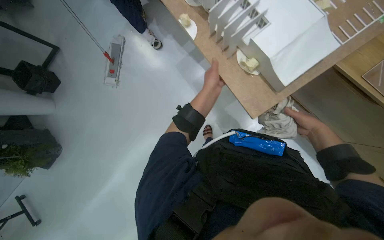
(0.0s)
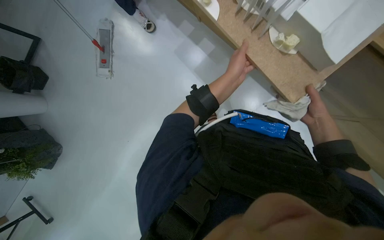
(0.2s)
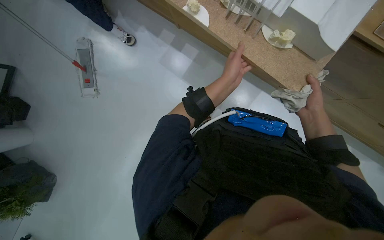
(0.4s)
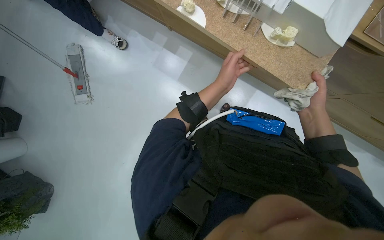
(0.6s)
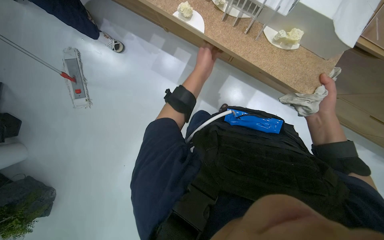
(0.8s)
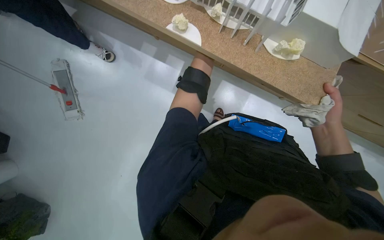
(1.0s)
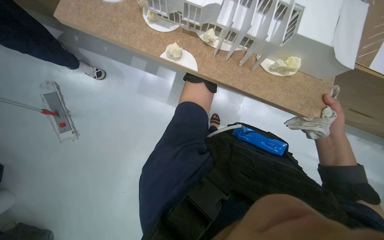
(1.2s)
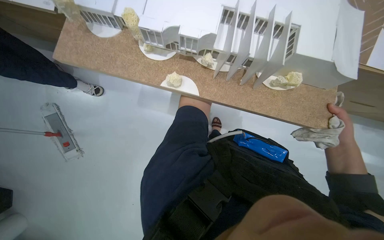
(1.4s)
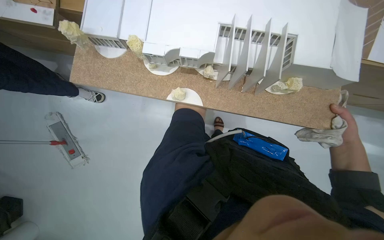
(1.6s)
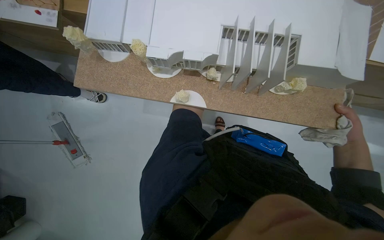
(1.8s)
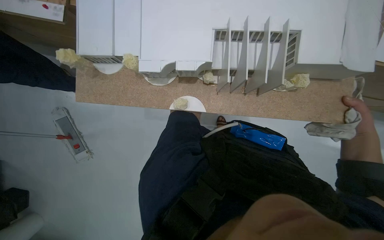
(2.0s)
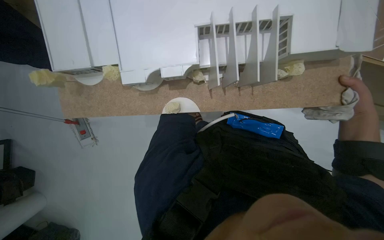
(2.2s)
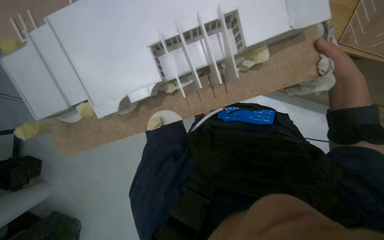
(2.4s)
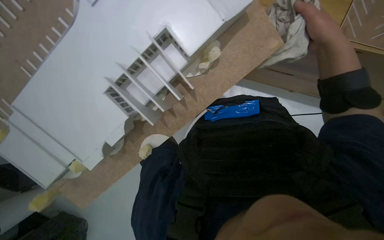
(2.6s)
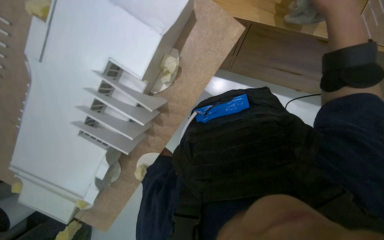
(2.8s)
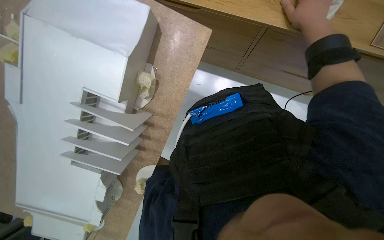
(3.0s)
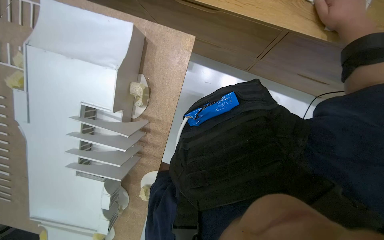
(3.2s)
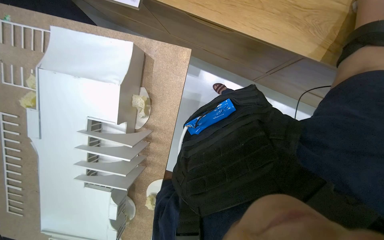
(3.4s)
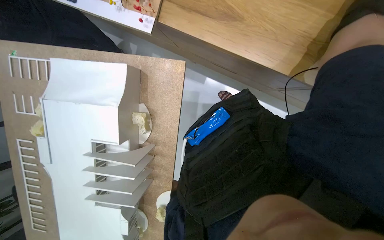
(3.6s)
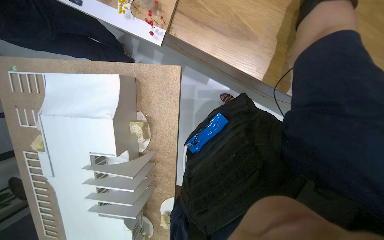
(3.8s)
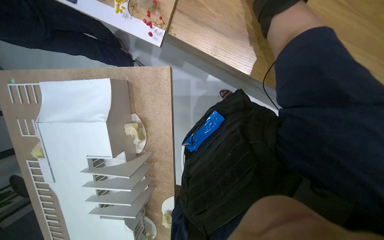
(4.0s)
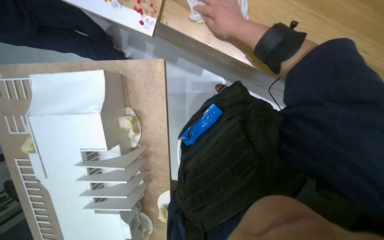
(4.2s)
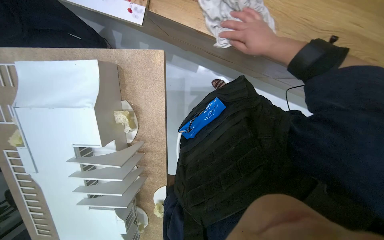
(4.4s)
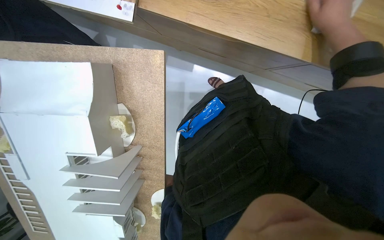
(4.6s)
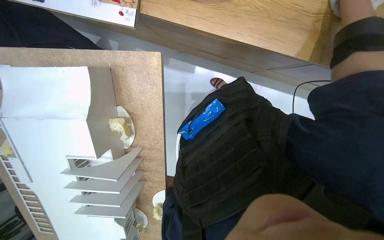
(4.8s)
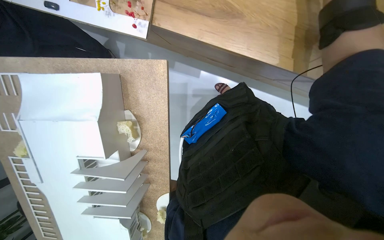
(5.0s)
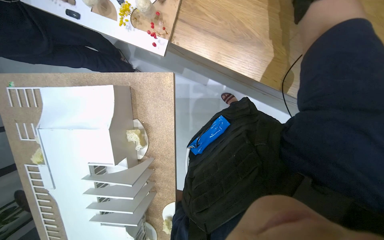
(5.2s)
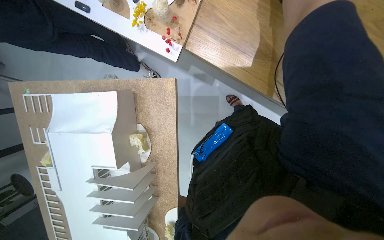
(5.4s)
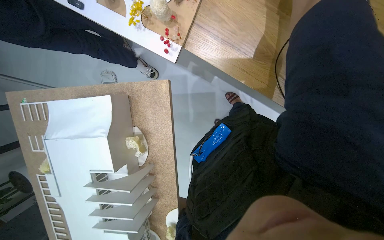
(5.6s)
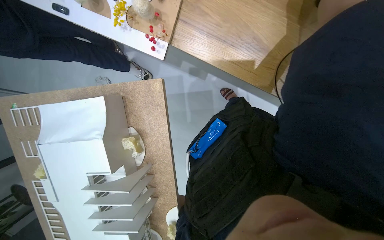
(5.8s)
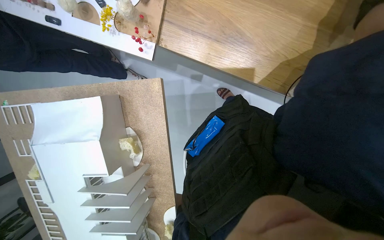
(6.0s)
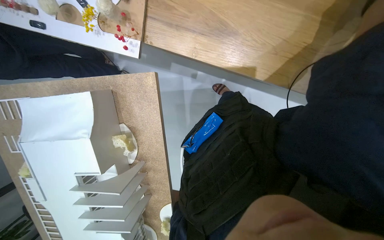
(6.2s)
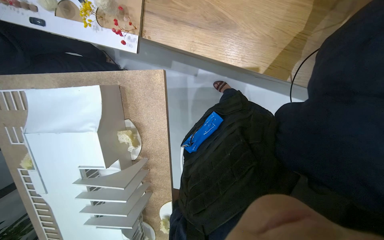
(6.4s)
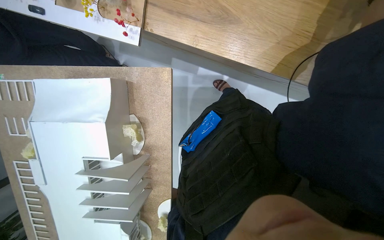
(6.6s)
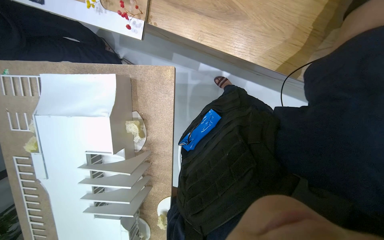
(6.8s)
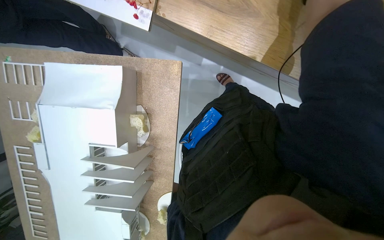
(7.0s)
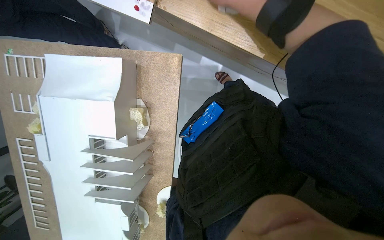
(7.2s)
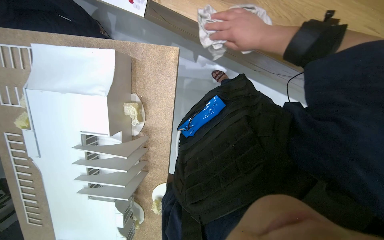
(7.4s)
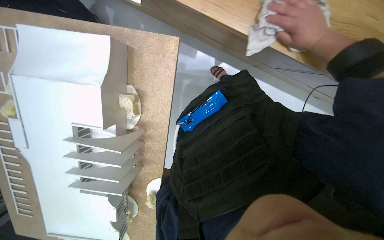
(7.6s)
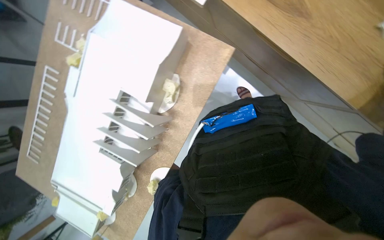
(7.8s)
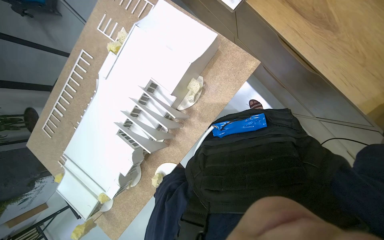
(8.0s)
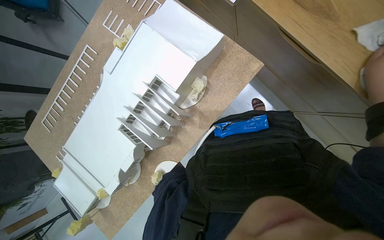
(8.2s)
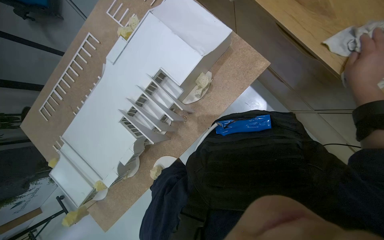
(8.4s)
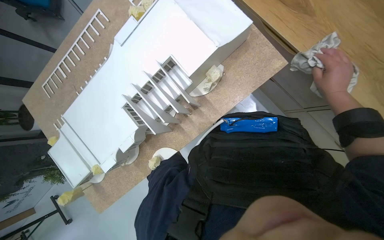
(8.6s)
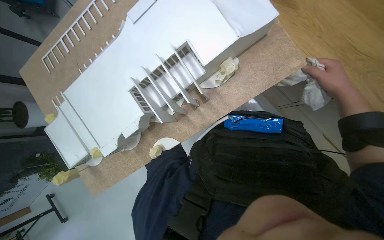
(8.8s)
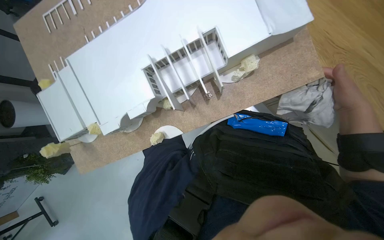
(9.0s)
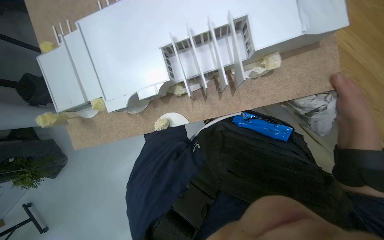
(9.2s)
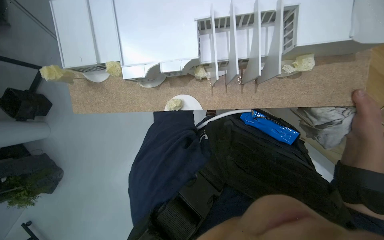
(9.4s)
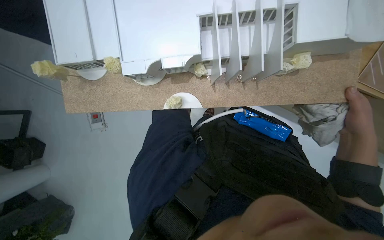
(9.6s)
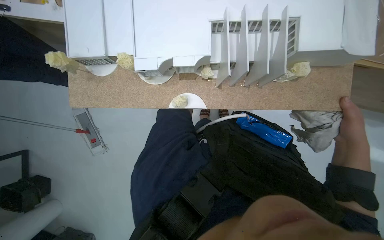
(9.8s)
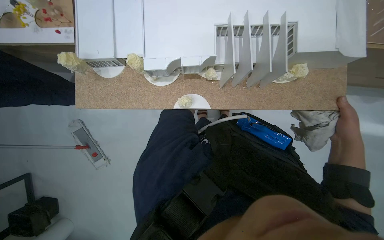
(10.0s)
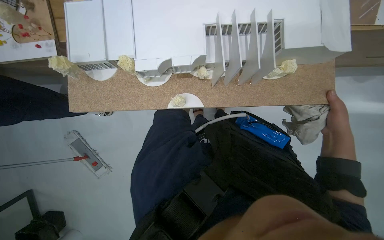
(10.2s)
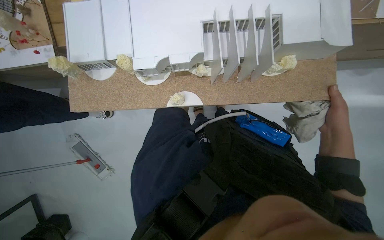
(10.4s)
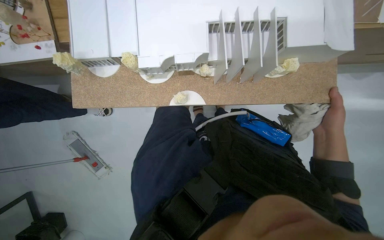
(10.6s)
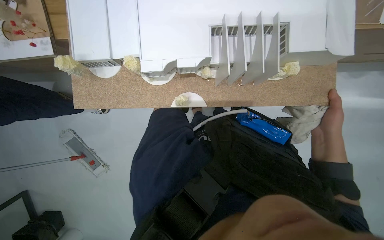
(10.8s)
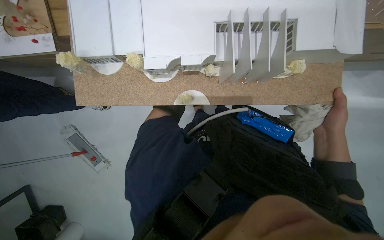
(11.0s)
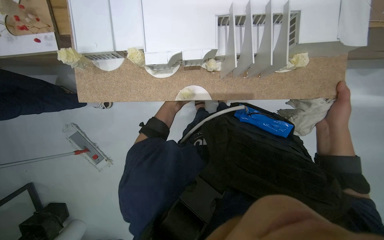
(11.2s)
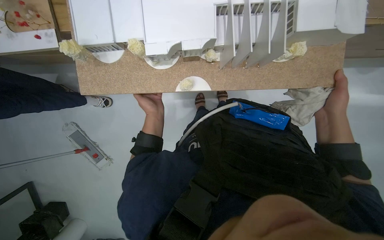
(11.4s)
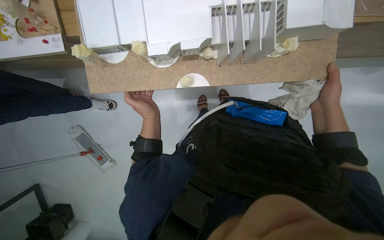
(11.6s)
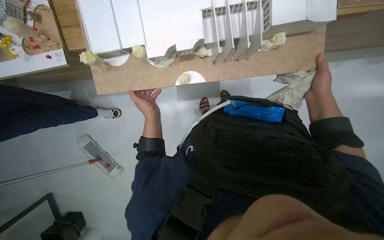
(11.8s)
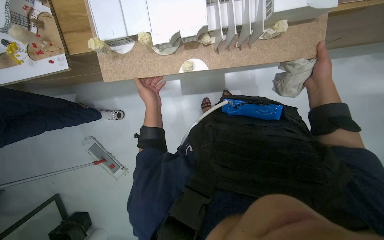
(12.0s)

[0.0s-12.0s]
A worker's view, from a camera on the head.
Job: wiping surfaces.
The whole recording: Cleaning building model. The worker wipes the building model with a cloth, repositioning it to clean different sides.
0.0s to 1.6s: The scene rotates counterclockwise by approximately 40 degrees.
1.6s to 3.0s: The scene rotates counterclockwise by some 40 degrees.
7.6s to 9.0s: The scene turns roughly 55 degrees clockwise in the picture.
10.4s to 12.0s: The right hand travels to the left by some 10 cm.

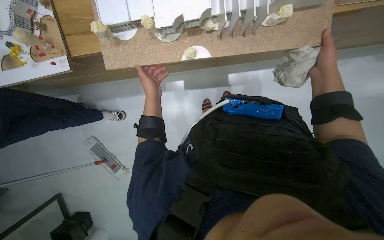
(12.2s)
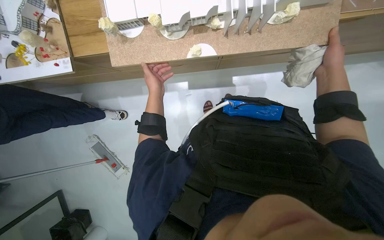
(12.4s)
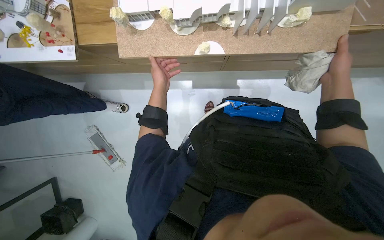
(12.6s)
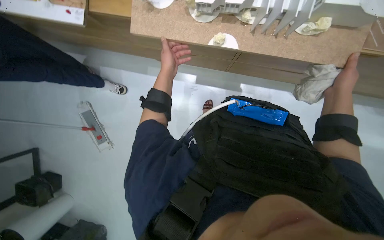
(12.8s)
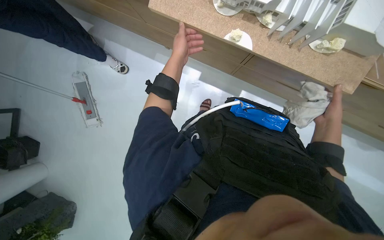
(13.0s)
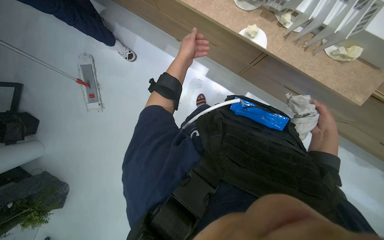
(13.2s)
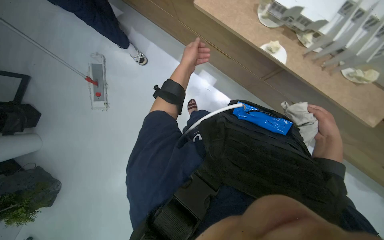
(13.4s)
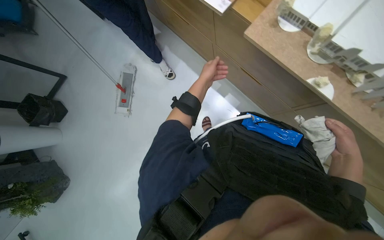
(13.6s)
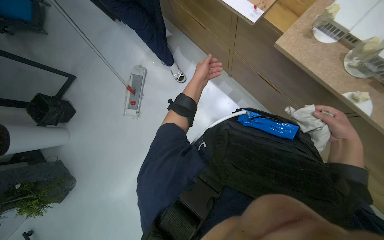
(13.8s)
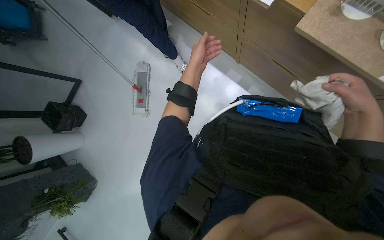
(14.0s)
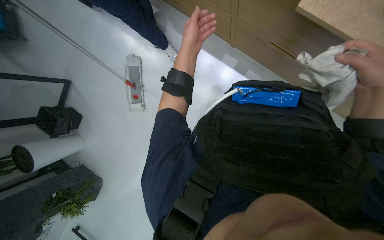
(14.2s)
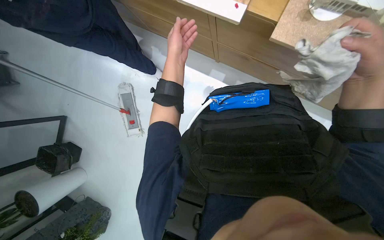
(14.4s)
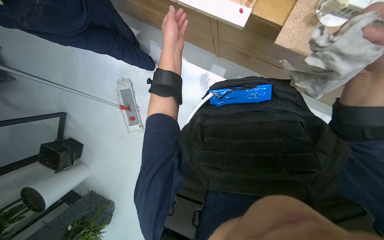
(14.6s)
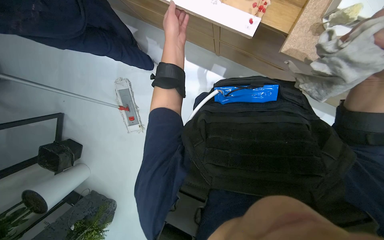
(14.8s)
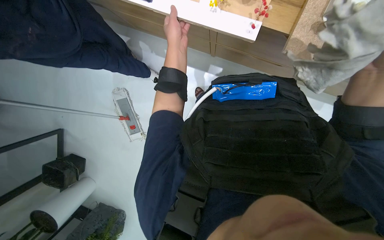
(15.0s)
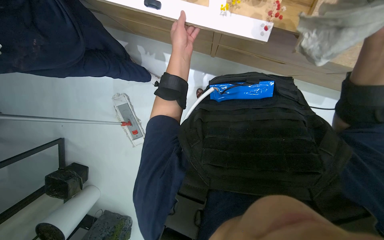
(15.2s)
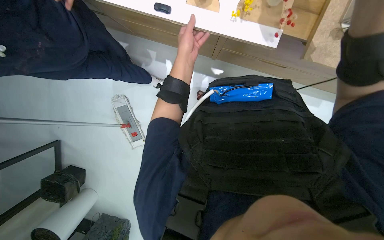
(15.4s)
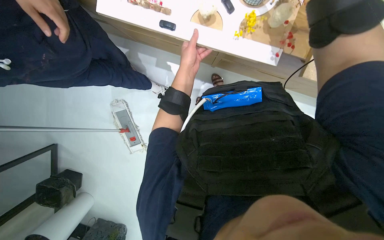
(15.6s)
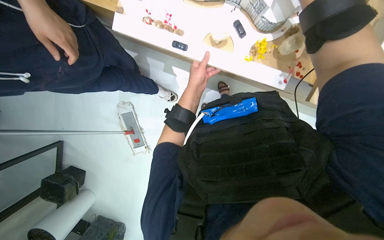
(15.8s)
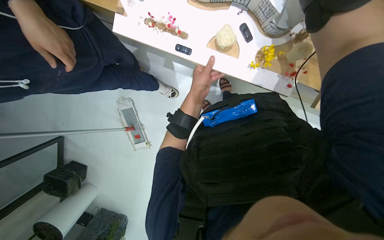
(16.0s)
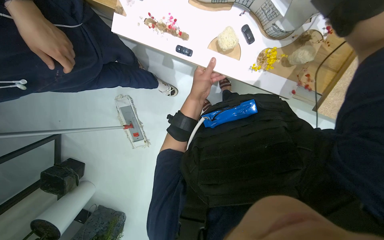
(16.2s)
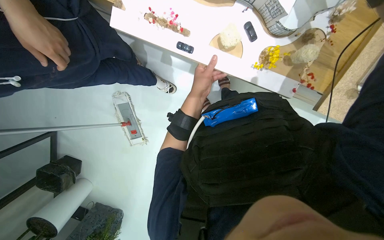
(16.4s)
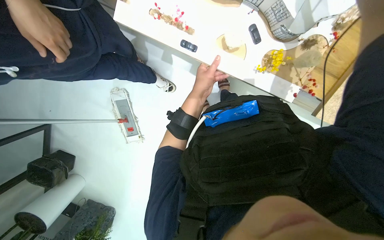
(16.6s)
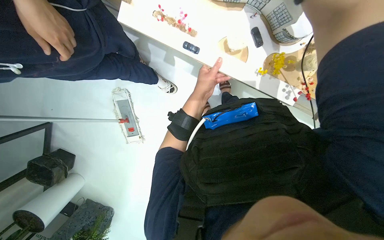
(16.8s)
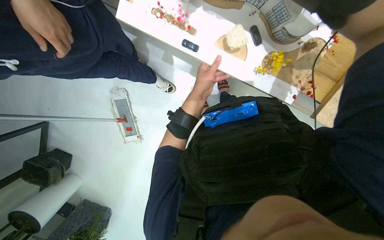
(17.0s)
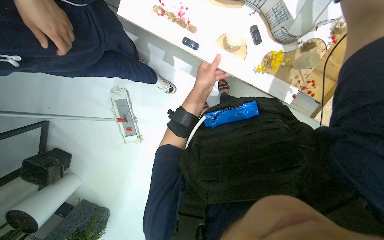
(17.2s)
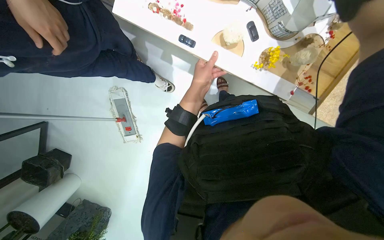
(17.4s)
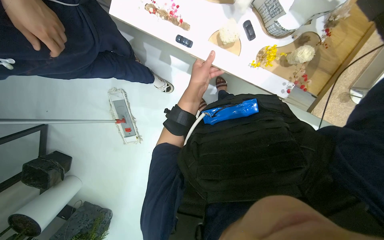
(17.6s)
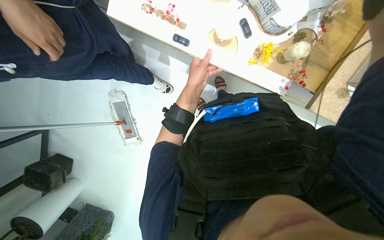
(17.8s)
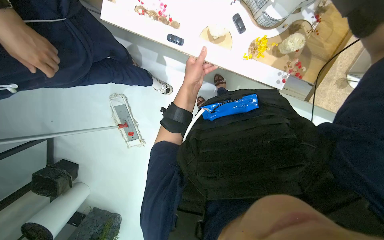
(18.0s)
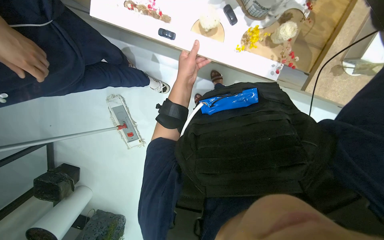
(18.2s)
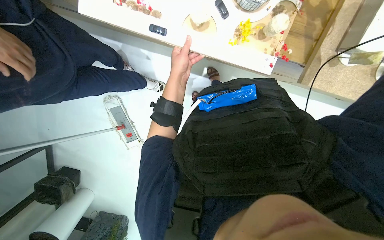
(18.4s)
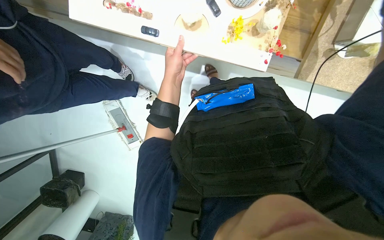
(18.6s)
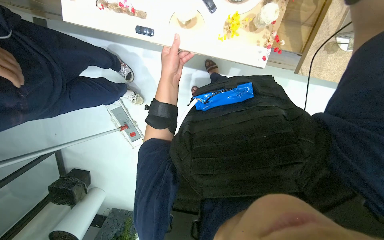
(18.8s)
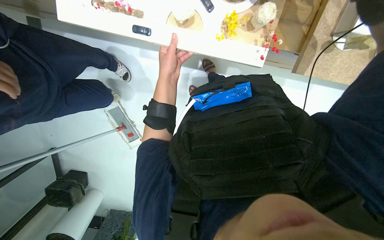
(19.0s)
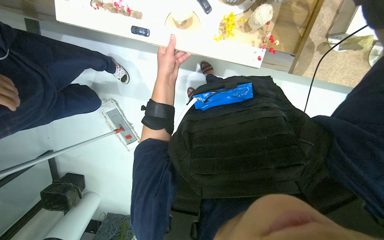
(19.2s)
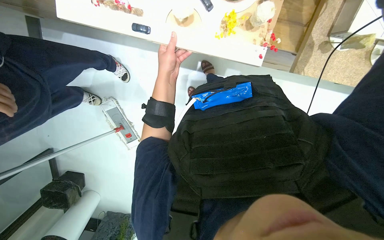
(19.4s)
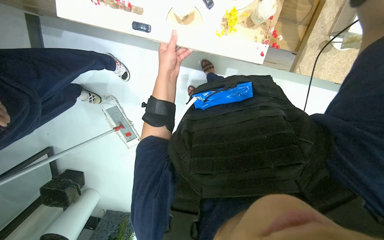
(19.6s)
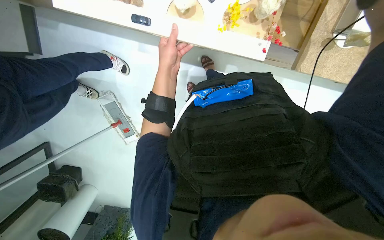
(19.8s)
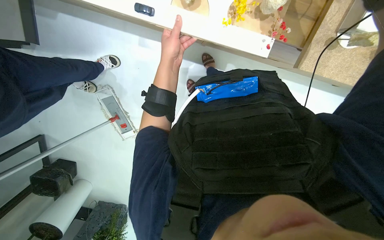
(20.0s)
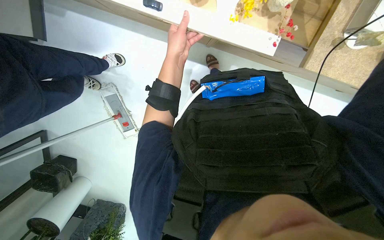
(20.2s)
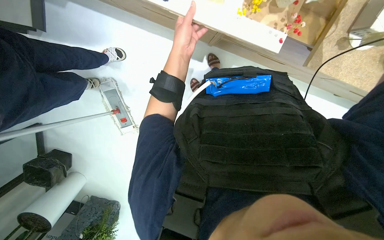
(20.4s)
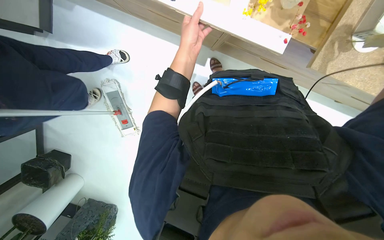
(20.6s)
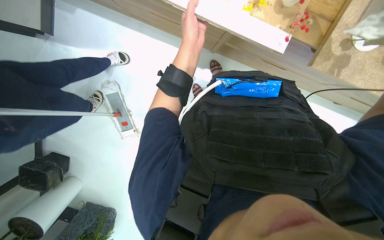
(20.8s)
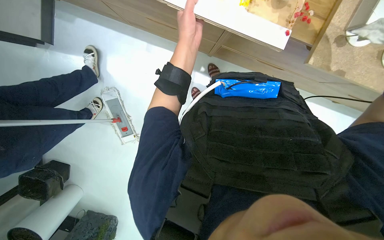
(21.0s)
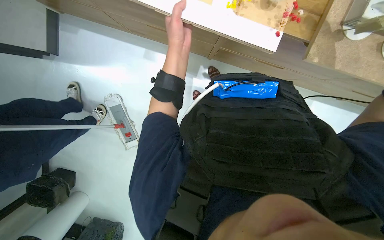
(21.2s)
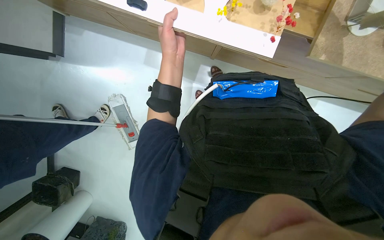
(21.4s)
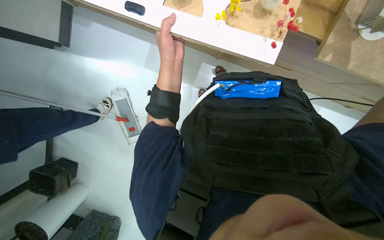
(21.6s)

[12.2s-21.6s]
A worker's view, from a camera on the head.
Job: wiping surfaces.
The whole recording: Cleaning building model. The worker wipes the building model with a cloth, repositioning it to clean different sides.
12.2s to 13.8s: Everything in view rotates approximately 50 degrees clockwise.
13.8s to 15.4s: The scene rotates counterclockwise by some 35 degrees. The left hand shifts approximately 15 cm nearer to the camera.
